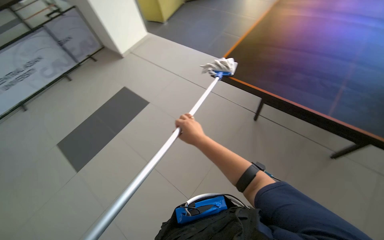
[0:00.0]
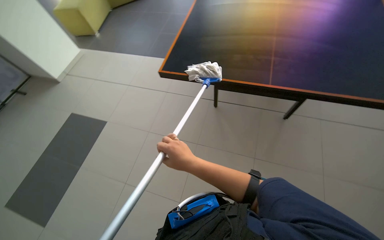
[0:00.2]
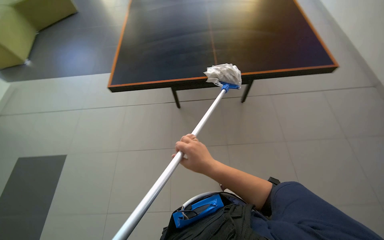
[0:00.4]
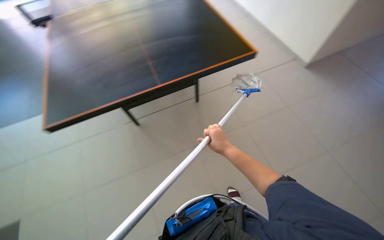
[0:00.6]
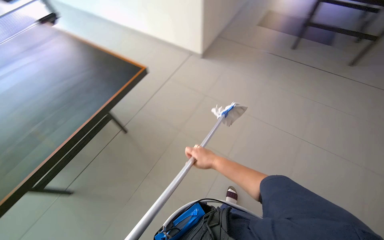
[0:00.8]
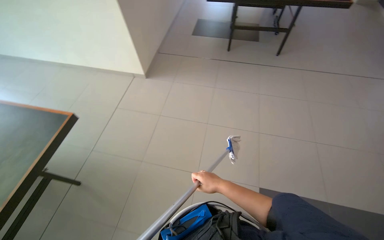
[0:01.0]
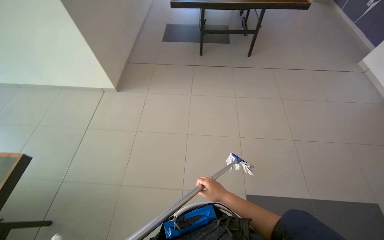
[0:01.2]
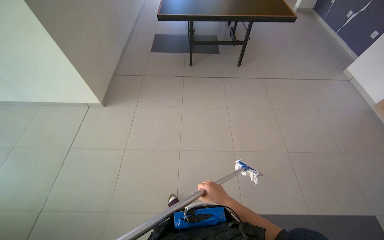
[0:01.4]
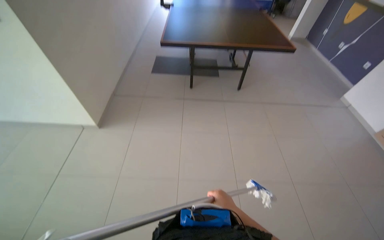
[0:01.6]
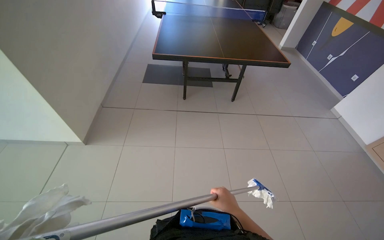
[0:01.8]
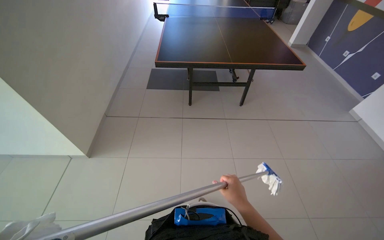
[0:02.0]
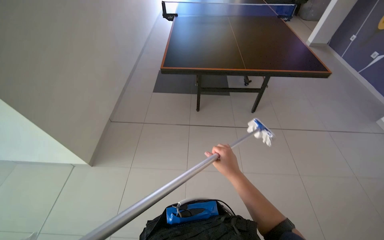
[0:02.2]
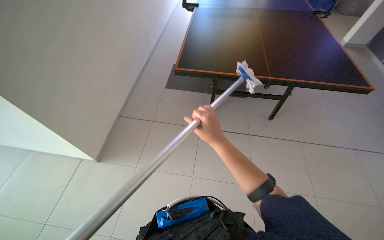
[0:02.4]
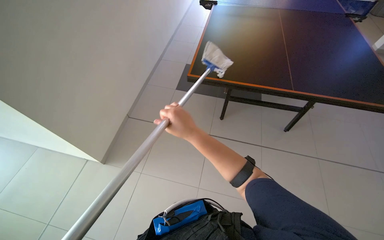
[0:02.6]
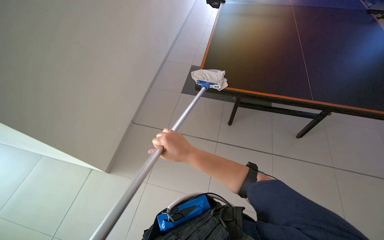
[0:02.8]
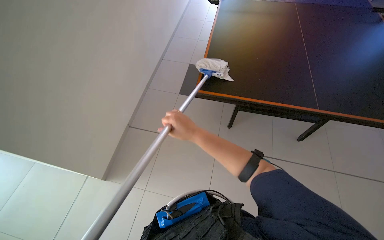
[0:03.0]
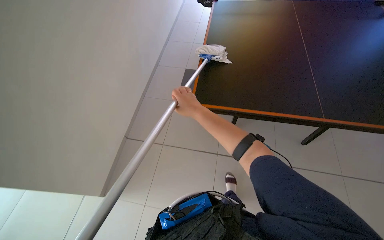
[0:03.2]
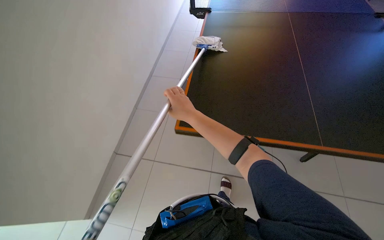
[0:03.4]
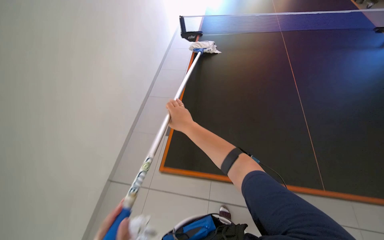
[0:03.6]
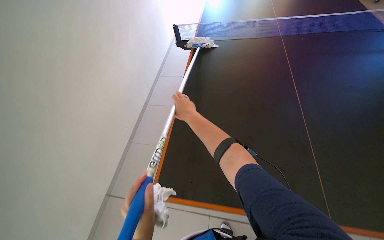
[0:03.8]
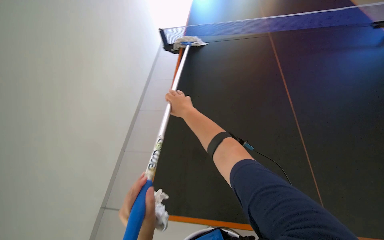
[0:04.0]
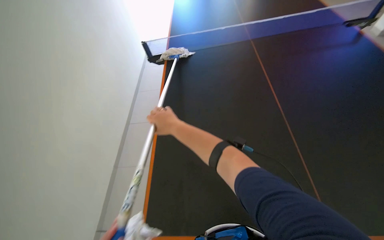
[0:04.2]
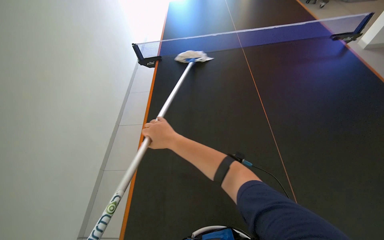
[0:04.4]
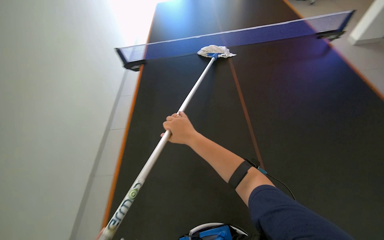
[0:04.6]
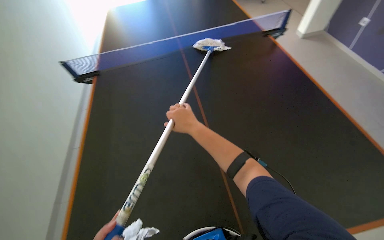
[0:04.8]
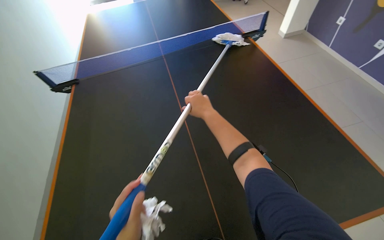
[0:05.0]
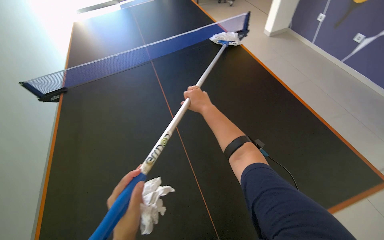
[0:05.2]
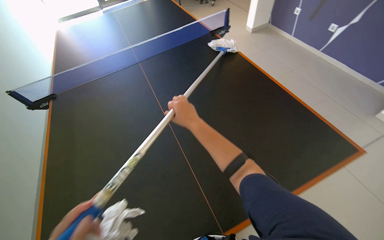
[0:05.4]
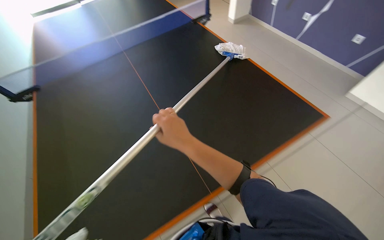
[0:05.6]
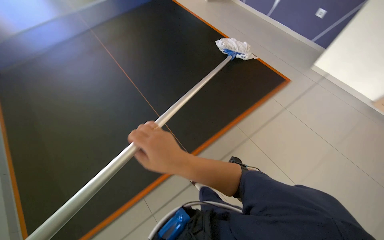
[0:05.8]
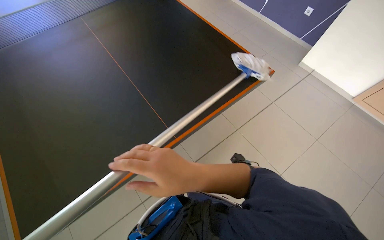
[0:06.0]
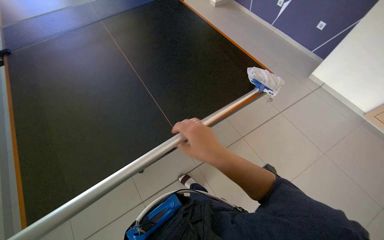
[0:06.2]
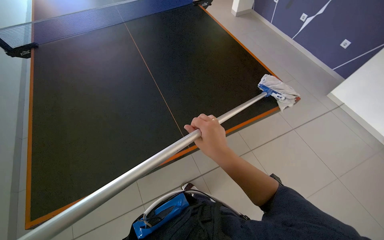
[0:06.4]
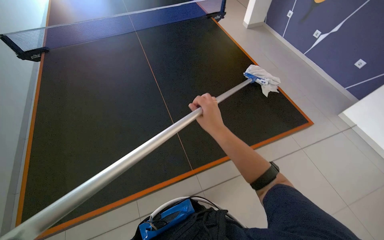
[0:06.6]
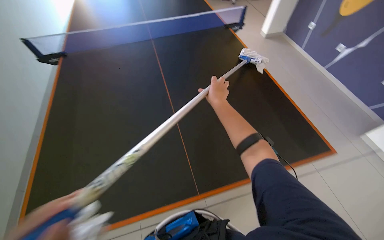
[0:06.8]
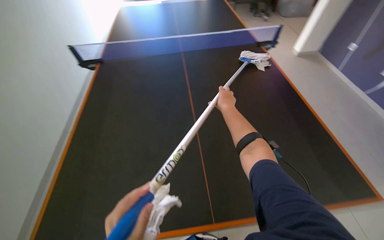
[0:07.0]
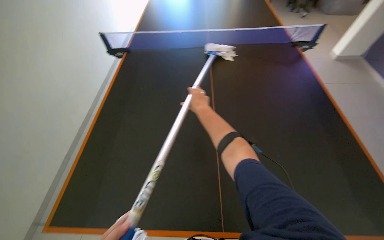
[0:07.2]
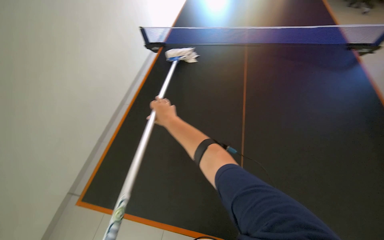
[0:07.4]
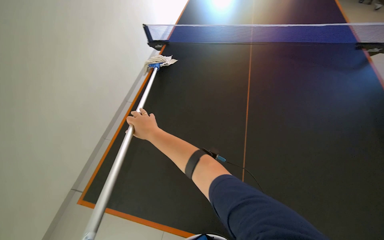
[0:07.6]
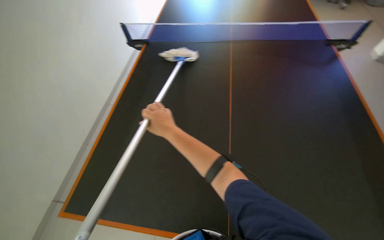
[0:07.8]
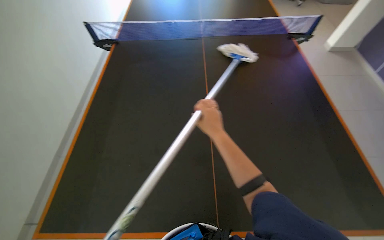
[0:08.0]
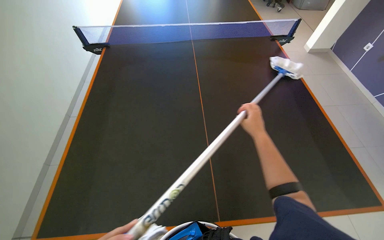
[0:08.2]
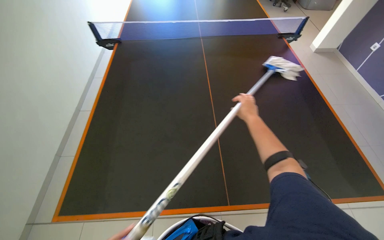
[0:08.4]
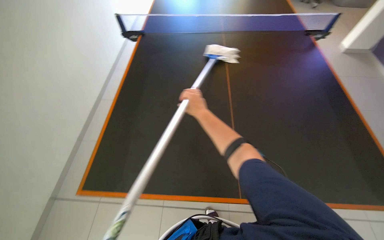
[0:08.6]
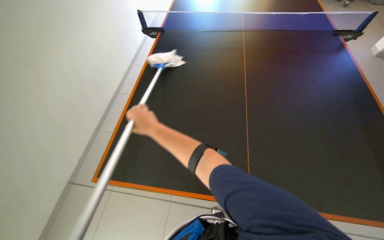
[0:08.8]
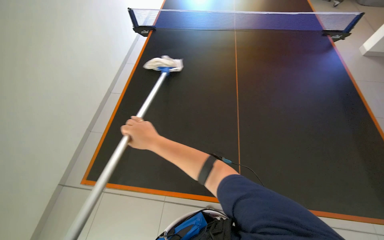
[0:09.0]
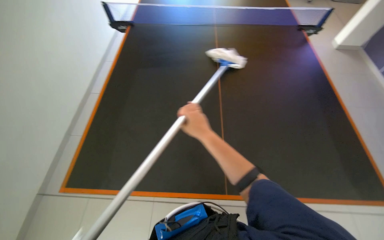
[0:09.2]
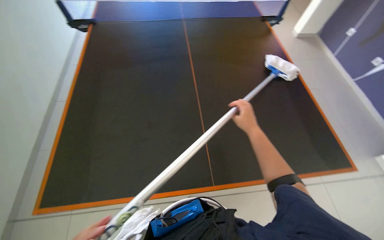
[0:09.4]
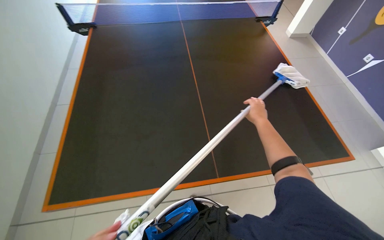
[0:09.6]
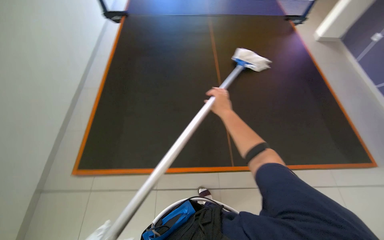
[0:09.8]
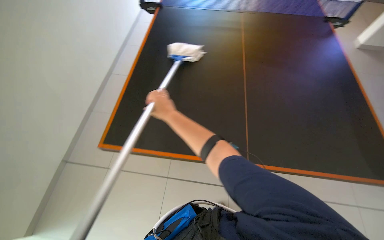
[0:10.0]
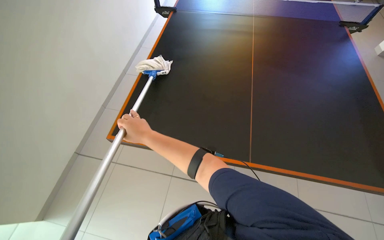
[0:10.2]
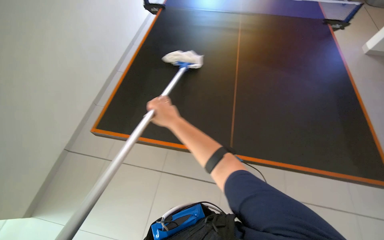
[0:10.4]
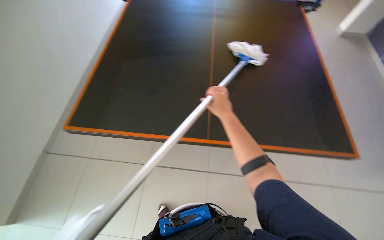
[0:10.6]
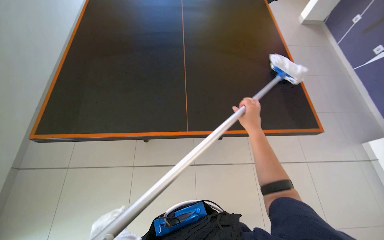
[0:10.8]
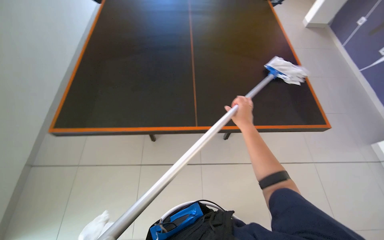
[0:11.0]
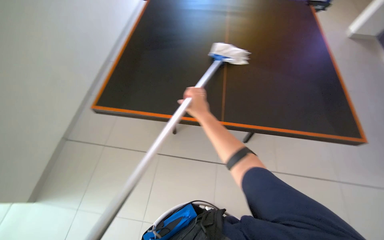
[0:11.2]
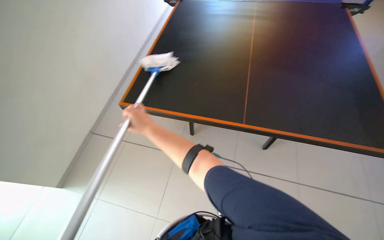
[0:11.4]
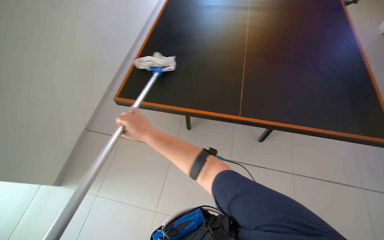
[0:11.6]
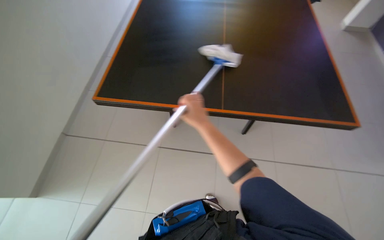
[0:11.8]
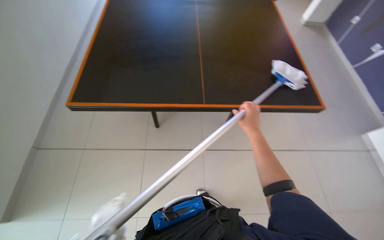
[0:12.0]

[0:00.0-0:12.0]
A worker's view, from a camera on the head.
Job: wiping surfaces.
The whole recording: Cleaning ping-pong table. The worker cleans the surface of the ping-pong table with a long-handled tool.
0:00.0 to 0:01.6: The camera travels about 70 cm. The wearer looks roughly 85 degrees further to the right.
0:01.6 to 0:03.0: The camera is carried some 1 m.
0:04.4 to 0:06.0: The camera is carried roughly 40 cm. The wearer looks approximately 35 degrees further to the right.
0:06.0 to 0:07.6: The wearer looks about 55 degrees further to the left.
0:07.6 to 0:09.0: The right hand travels to the right and back again, about 40 cm each way.
0:09.0 to 0:10.4: The right hand swings left and right, about 40 cm each way, with 2 reversals.
0:10.4 to 0:12.0: The right hand moves left and right over roughly 35 cm, changing direction 2 times.

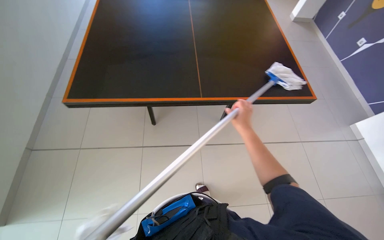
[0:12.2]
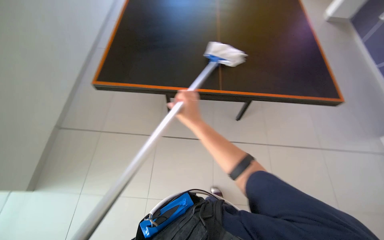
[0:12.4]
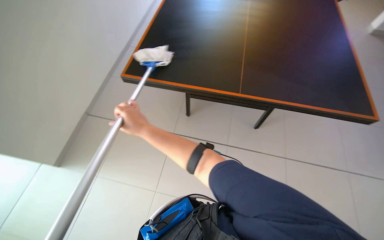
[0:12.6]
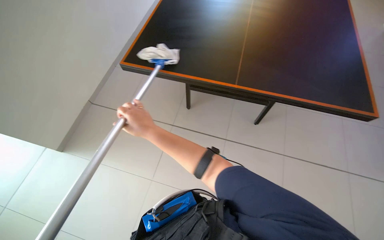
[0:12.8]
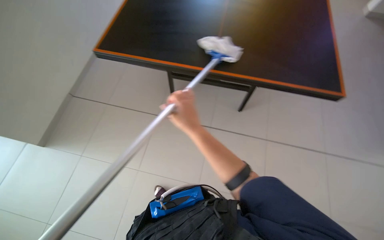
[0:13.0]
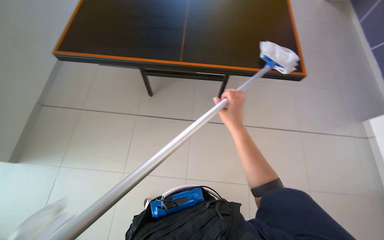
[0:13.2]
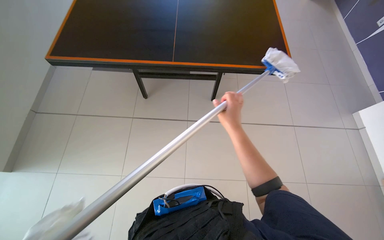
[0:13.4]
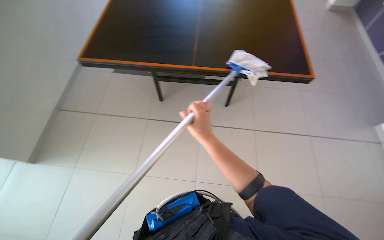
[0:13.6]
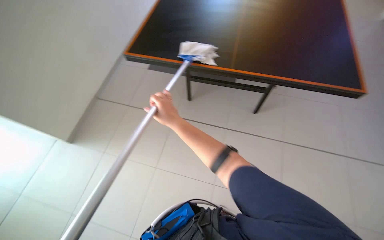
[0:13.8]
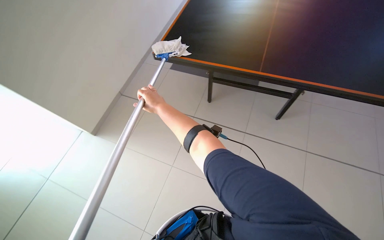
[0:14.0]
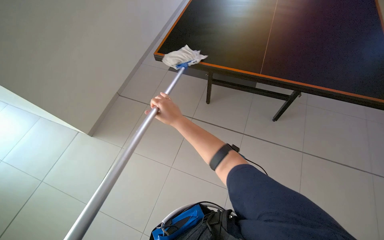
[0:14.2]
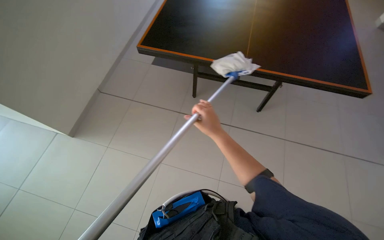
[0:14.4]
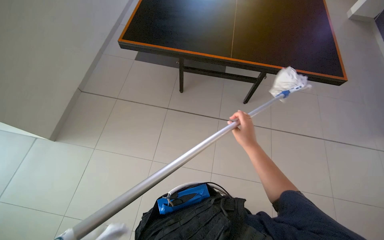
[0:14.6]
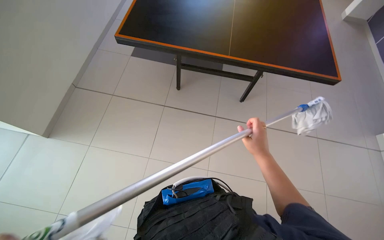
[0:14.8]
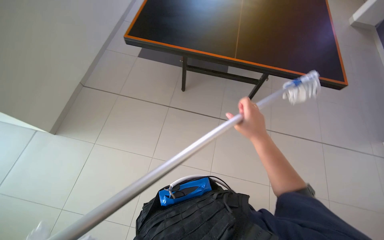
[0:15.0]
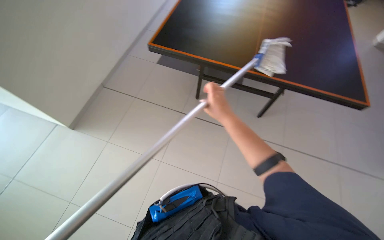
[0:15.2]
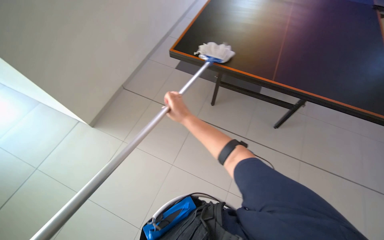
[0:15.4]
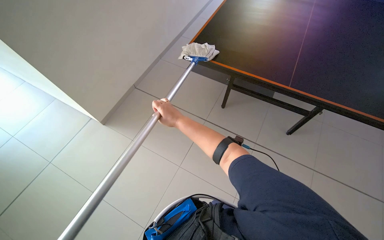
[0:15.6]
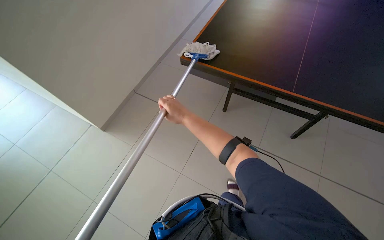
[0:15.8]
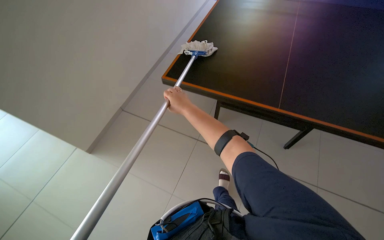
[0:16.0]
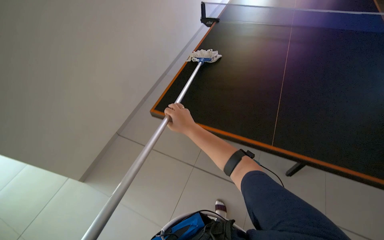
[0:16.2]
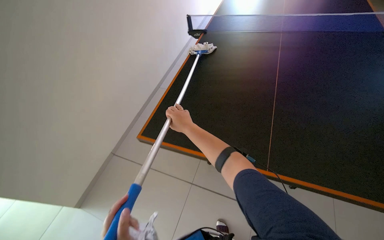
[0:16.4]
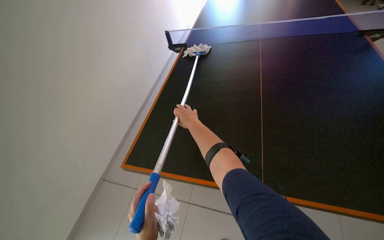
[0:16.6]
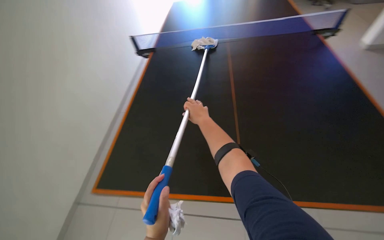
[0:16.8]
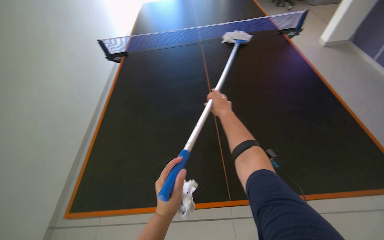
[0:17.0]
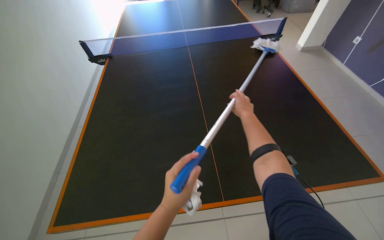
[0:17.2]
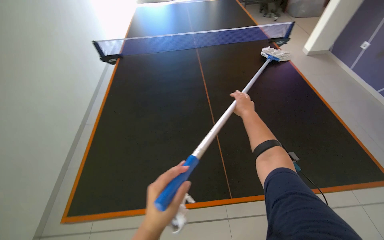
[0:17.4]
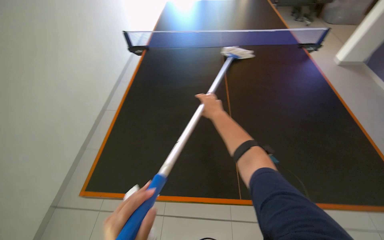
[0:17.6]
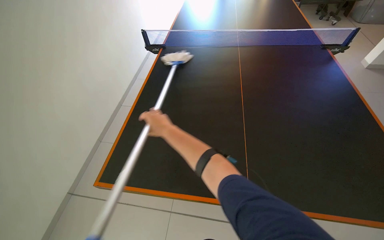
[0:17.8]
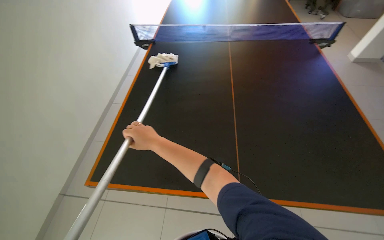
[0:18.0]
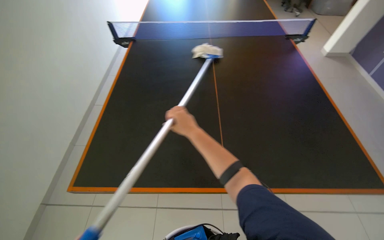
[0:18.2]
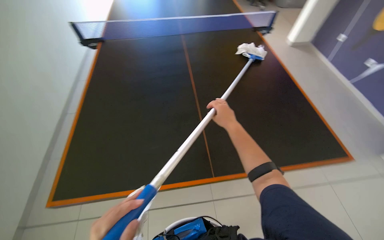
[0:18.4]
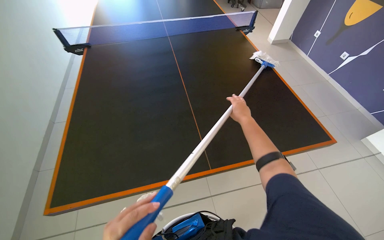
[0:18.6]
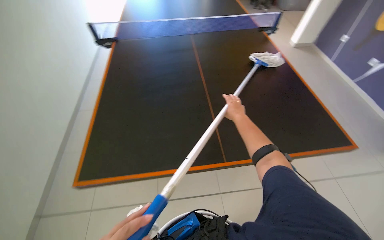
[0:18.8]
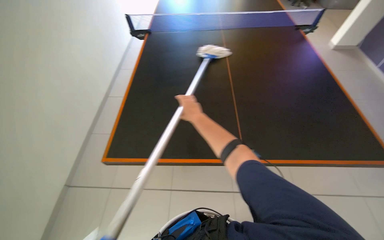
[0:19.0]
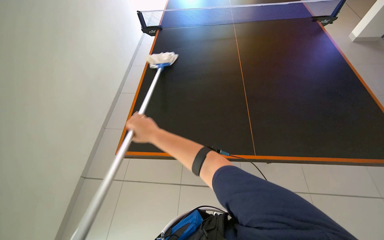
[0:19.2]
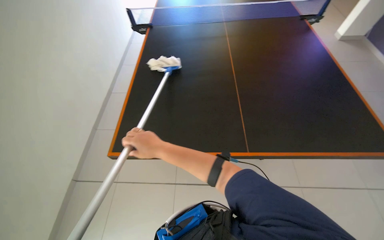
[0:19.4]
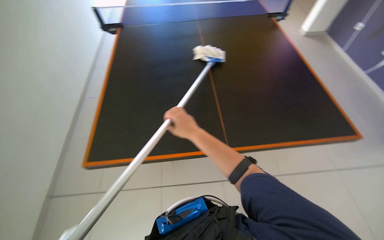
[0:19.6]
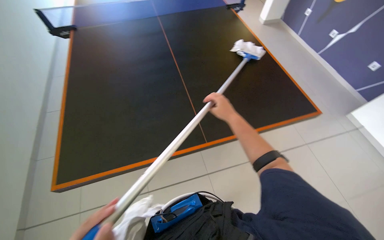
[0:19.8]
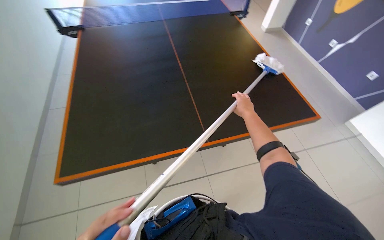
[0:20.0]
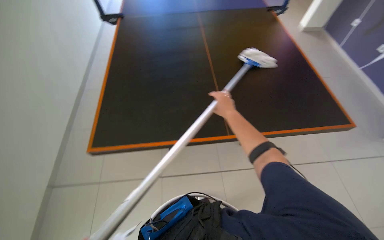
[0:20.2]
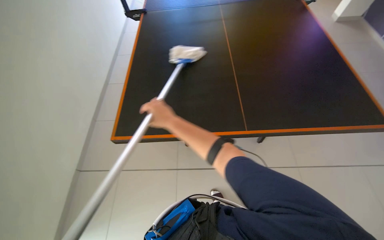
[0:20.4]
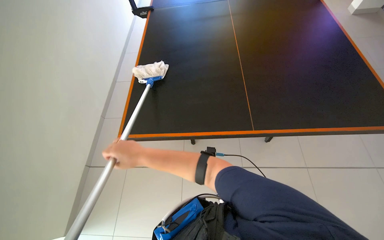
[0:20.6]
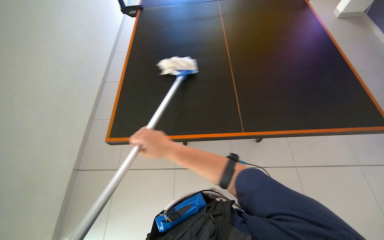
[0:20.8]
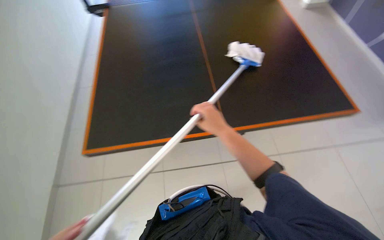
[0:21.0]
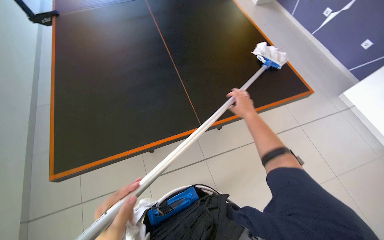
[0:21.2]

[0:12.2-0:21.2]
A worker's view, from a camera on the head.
Job: wiping surfaces.
The whole recording: Cleaning ping-pong table. The worker cleans the surface of the ping-pong table with a long-handled tool.
0:13.8 to 0:15.2: The right hand is displaced to the right by approximately 15 cm.
0:15.2 to 0:16.6: The right hand moves to the left, some 15 cm.
0:18.2 to 0:19.8: The wearer's head swings roughly 30 degrees to the right.
0:19.8 to 0:21.2: The right hand goes left and right, some 35 cm each way, reversing 2 times.
